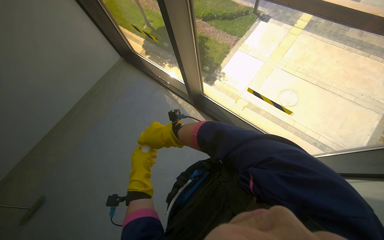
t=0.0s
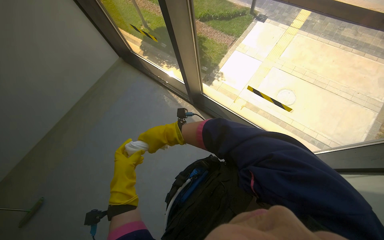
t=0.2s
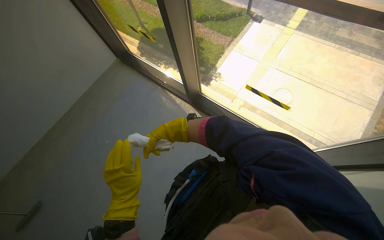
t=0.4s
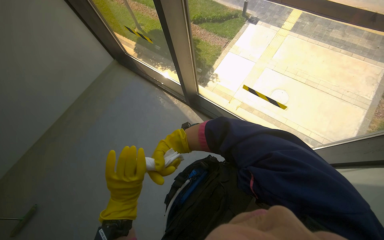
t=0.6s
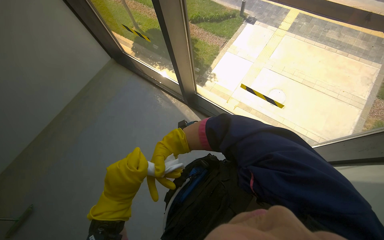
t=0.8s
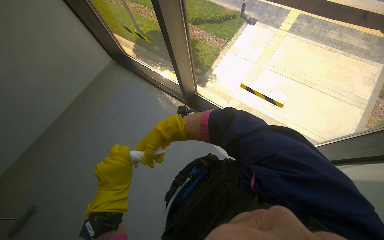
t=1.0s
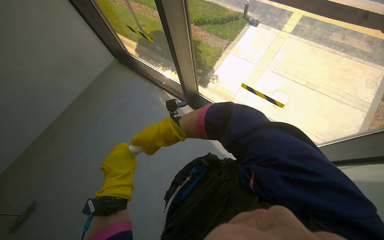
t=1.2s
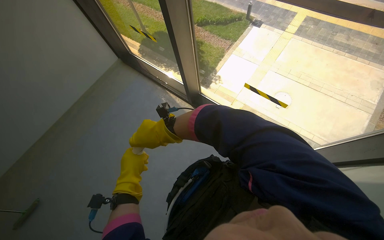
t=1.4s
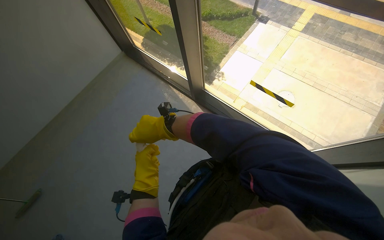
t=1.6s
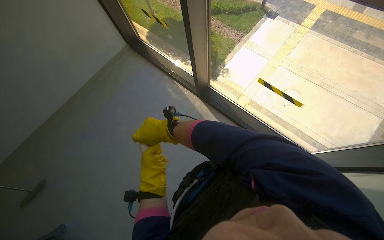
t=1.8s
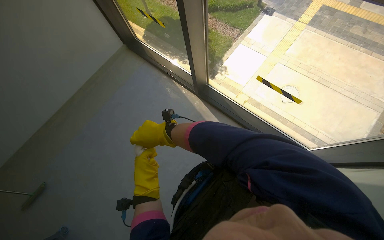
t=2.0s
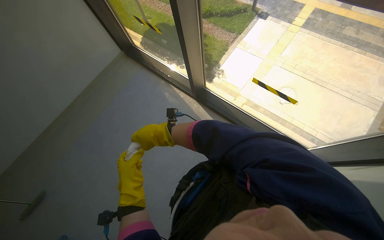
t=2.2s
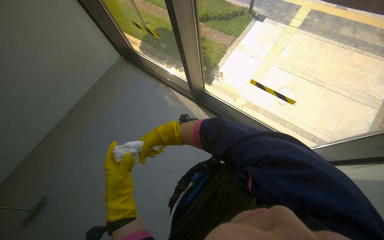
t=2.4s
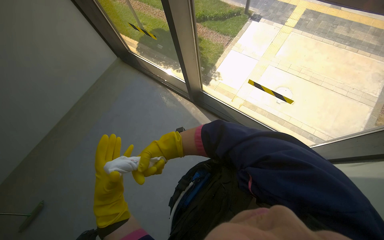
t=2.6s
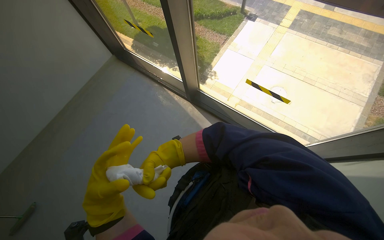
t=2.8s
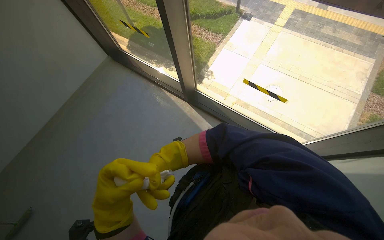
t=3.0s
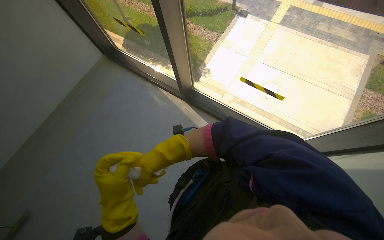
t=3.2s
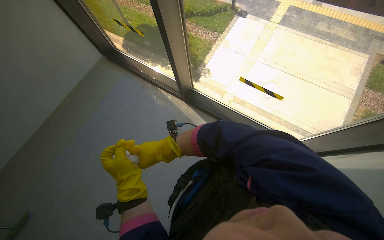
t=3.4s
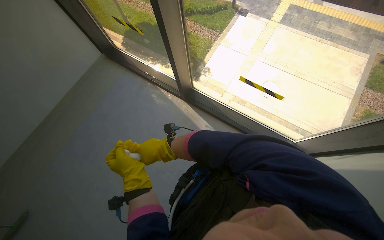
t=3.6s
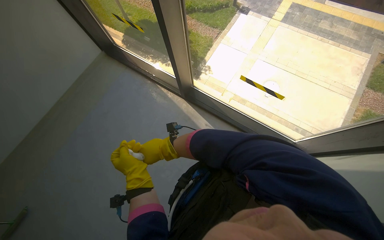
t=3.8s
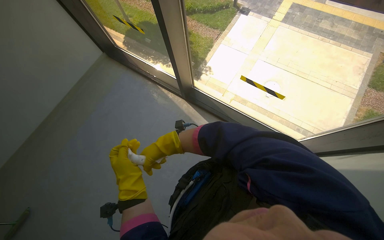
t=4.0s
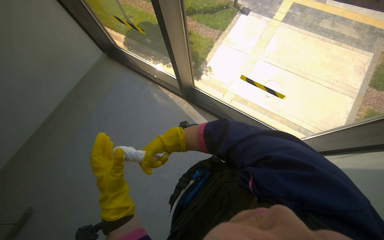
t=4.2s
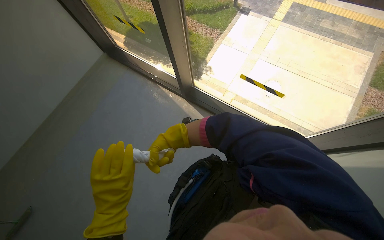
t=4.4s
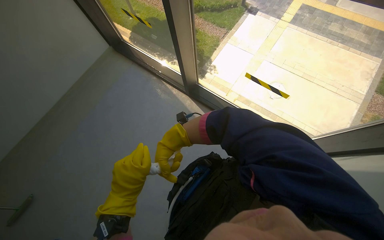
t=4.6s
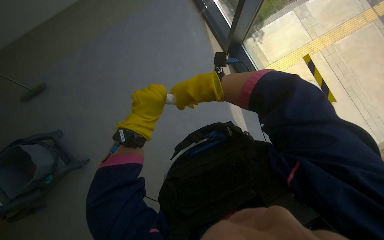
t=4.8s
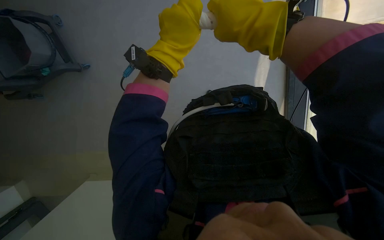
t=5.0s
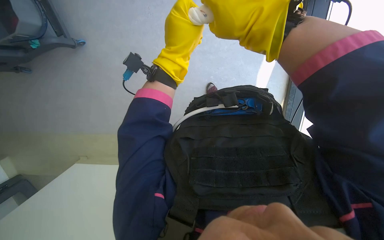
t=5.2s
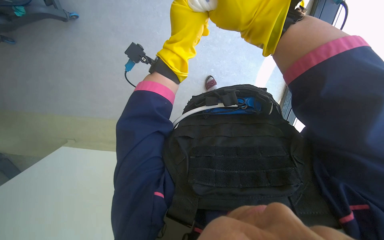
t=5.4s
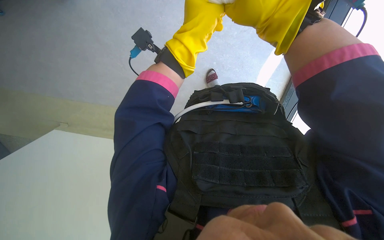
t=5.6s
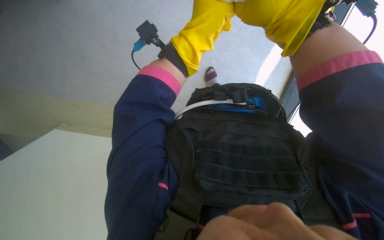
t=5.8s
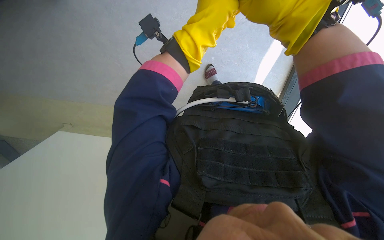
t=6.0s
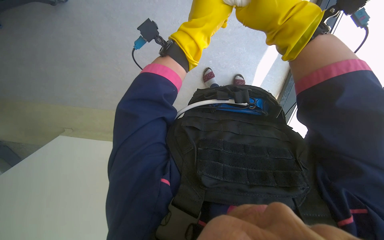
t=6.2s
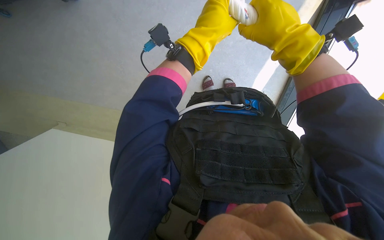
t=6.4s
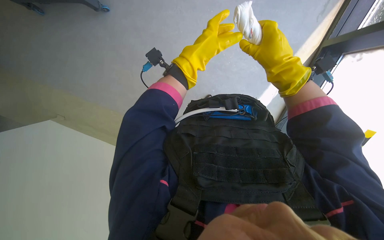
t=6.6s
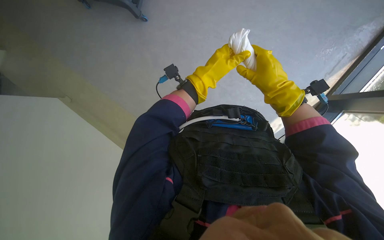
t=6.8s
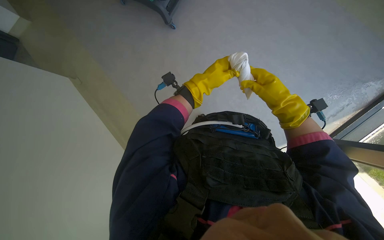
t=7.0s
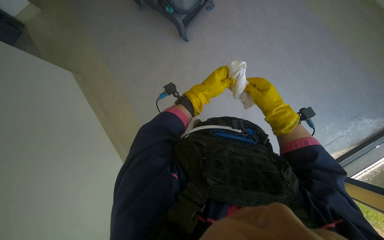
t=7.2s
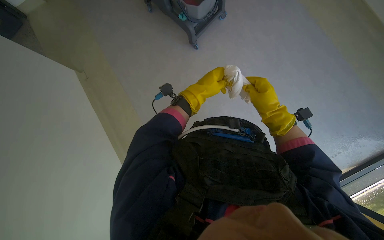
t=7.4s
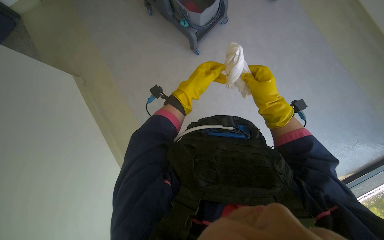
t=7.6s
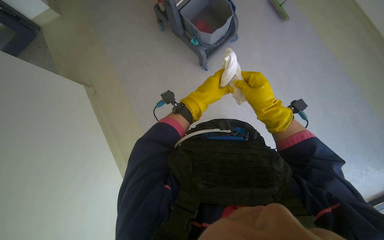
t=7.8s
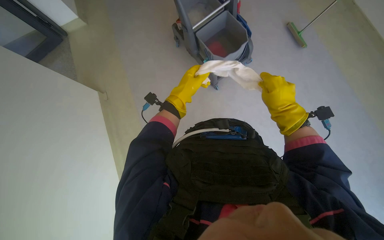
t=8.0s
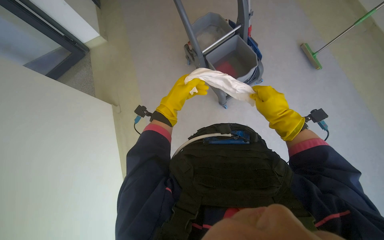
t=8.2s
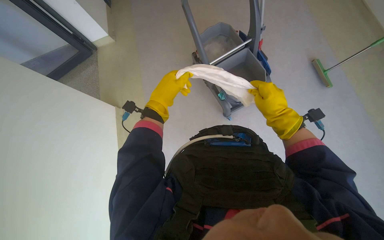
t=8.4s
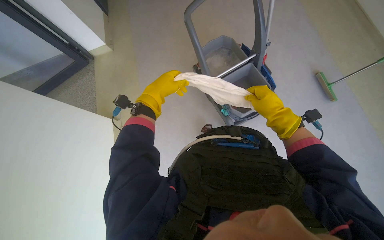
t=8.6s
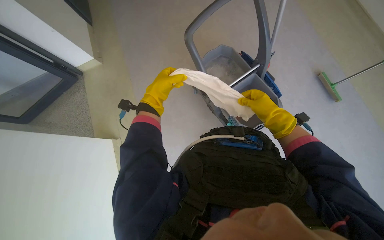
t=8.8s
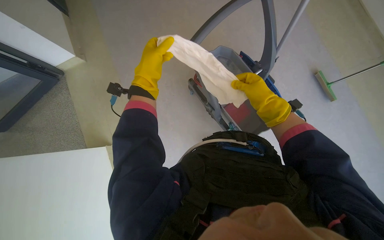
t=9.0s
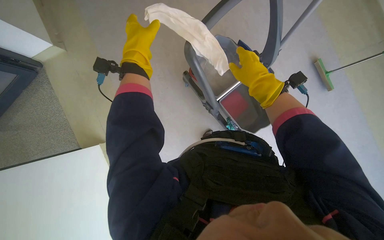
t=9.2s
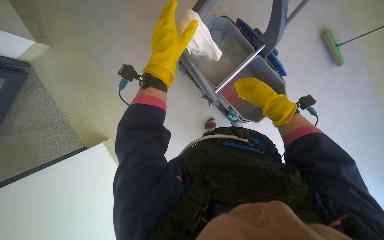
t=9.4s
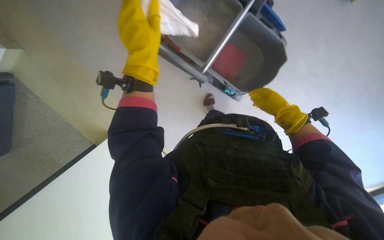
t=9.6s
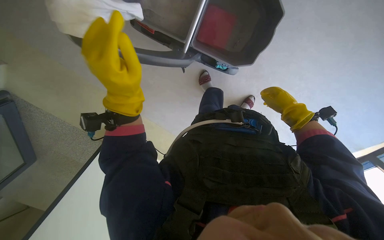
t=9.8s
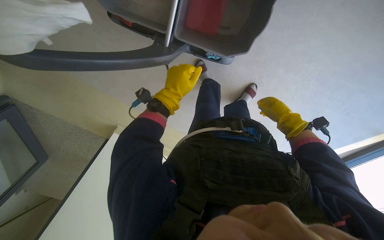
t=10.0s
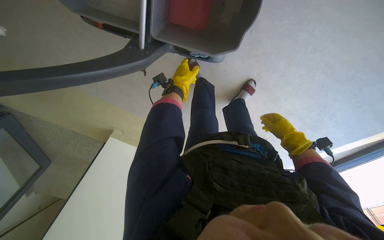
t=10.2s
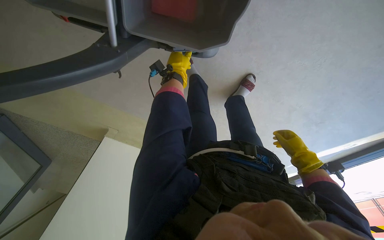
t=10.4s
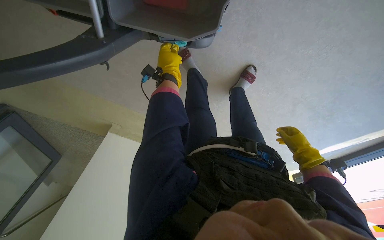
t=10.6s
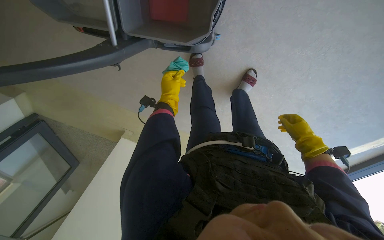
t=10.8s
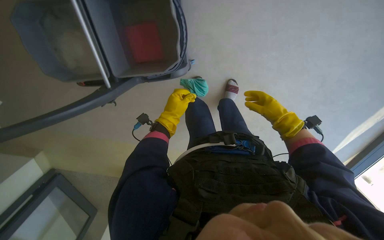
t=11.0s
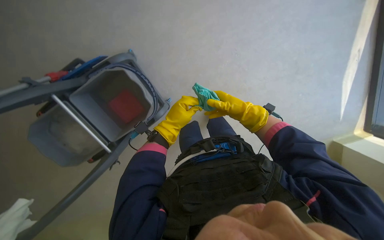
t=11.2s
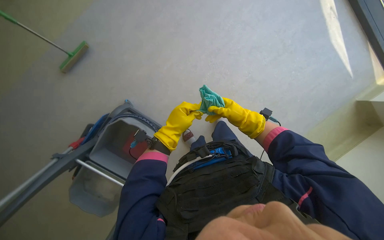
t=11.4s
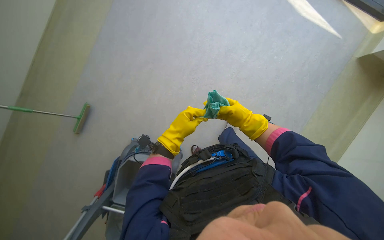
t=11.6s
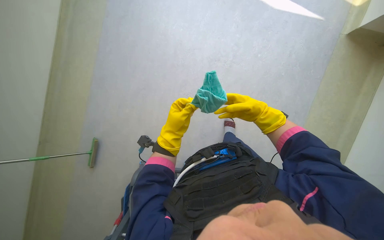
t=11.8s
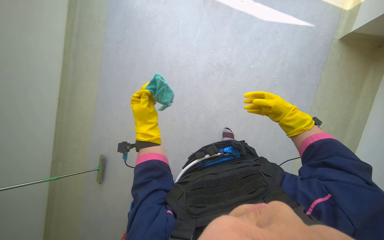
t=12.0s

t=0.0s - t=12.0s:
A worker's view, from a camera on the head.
Job: wiping surfaces.
The whole recording: Wiping window frame with cloth. The worker wipes the window frame with a cleaning cloth.
t=0.0s - t=1.6s: The right hand travels farther from the camera and back again, approximately 20 cm each way.
t=1.6s - t=3.0s: The left hand heads nearer to the camera, covering about 10 cm. The right hand travels farther from the camera by about 20 cm.
t=3.0s - t=4.4s: The left hand travels farther from the camera and back again, roughly 20 cm each way.
t=4.4s - t=6.0s: The wearer looks approximately 50 degrees further downward. The scene turns about 65 degrees clockwise in the picture.
t=6.0s - t=7.6s: The camera pitches upward, by some 25 degrees. The scene rotates clockwise by some 25 degrees. The left hand heads farther from the camera, covering roughly 10 cm.
t=7.6s - t=9.0s: The wearer looks about 20 degrees further upward. The left hand heads to the left, covering some 20 cm.

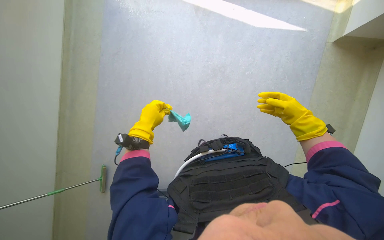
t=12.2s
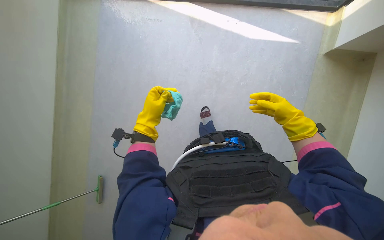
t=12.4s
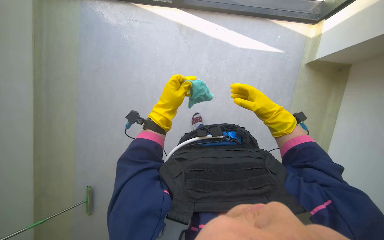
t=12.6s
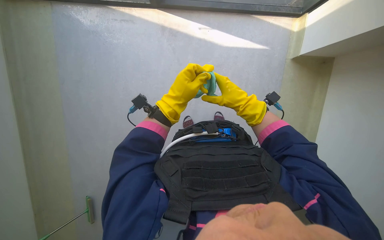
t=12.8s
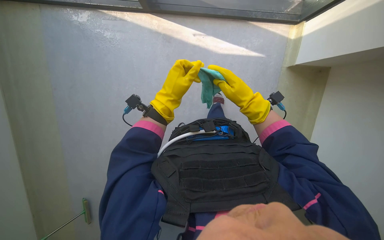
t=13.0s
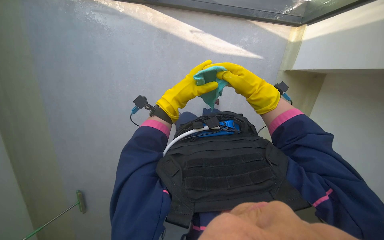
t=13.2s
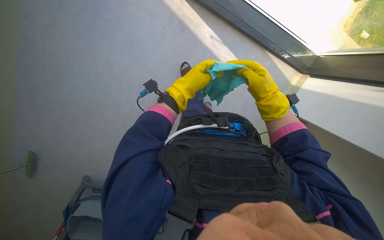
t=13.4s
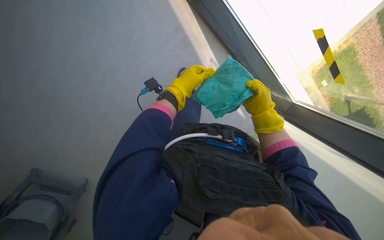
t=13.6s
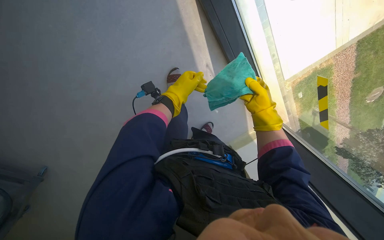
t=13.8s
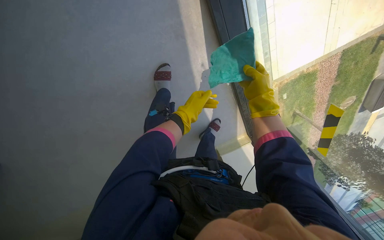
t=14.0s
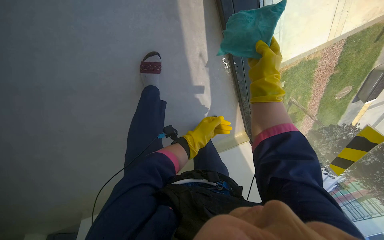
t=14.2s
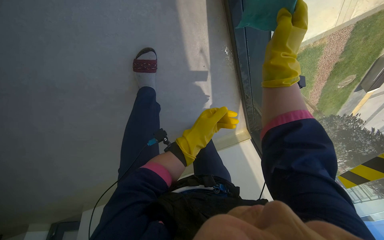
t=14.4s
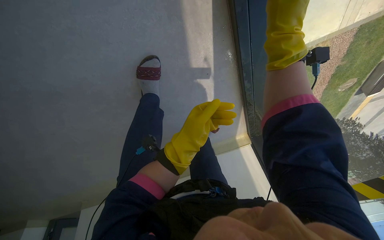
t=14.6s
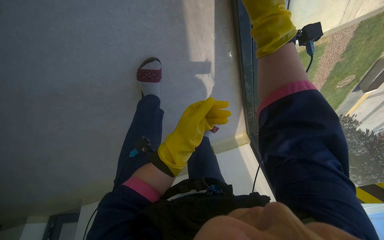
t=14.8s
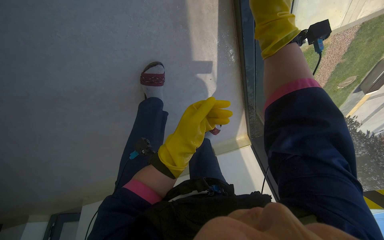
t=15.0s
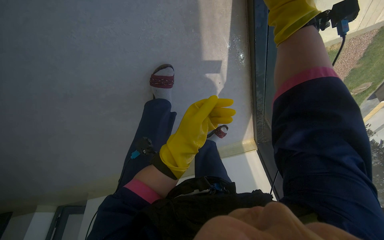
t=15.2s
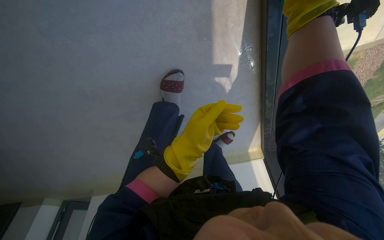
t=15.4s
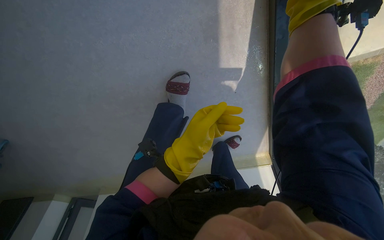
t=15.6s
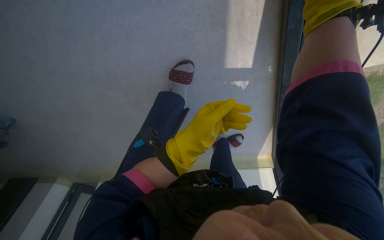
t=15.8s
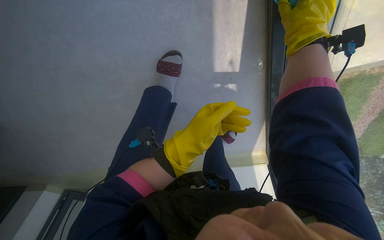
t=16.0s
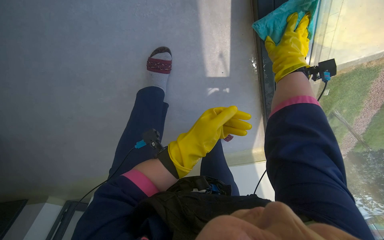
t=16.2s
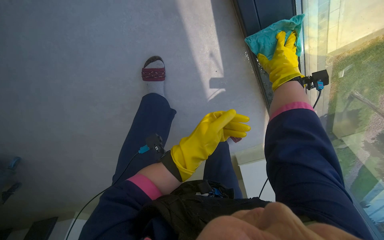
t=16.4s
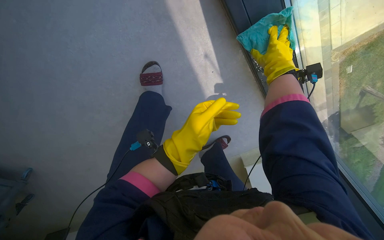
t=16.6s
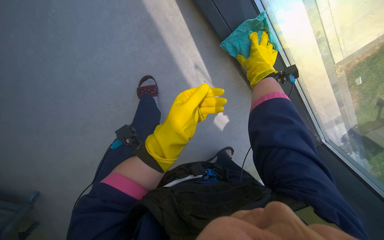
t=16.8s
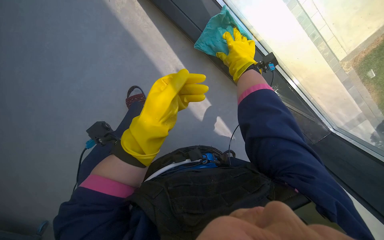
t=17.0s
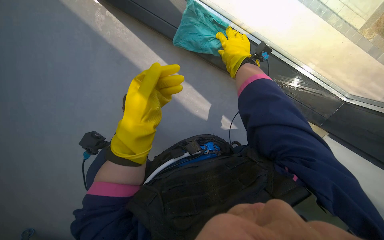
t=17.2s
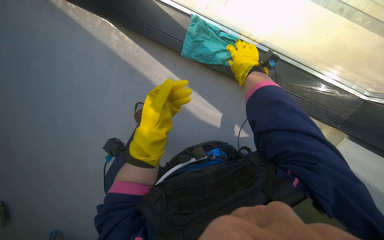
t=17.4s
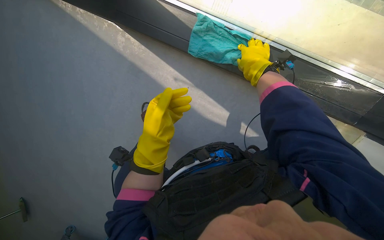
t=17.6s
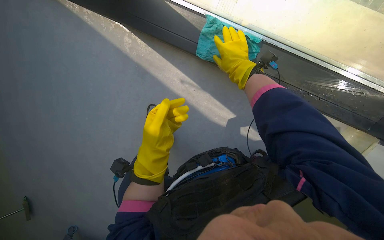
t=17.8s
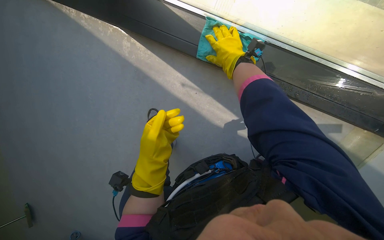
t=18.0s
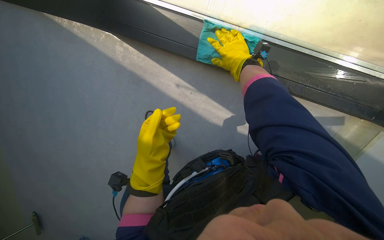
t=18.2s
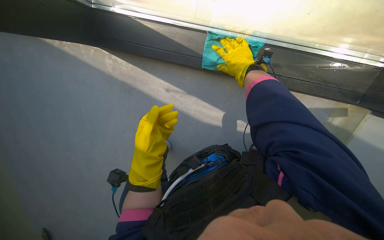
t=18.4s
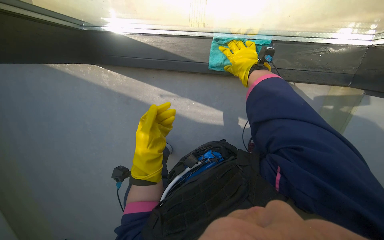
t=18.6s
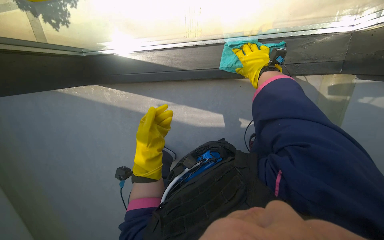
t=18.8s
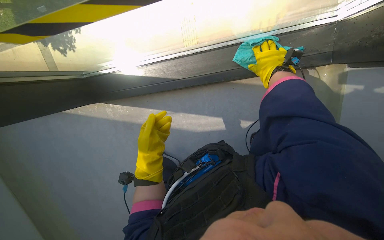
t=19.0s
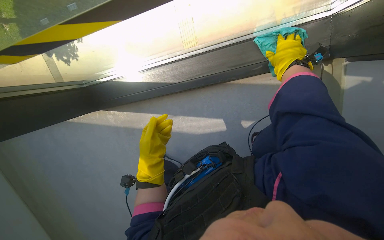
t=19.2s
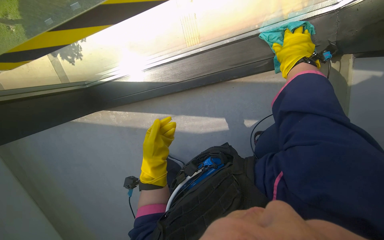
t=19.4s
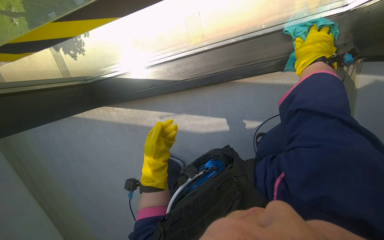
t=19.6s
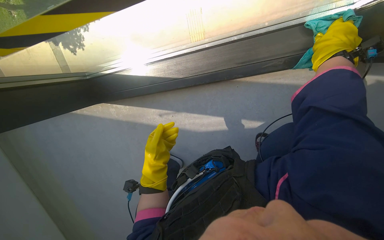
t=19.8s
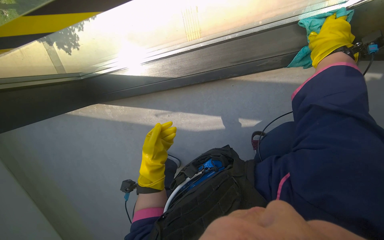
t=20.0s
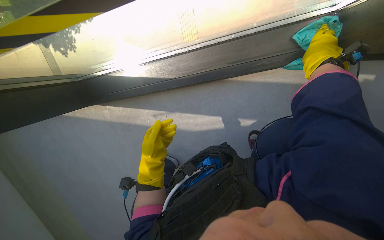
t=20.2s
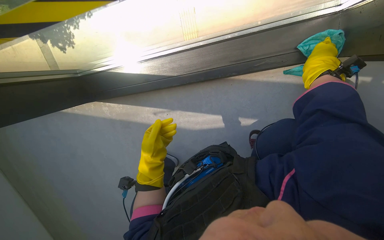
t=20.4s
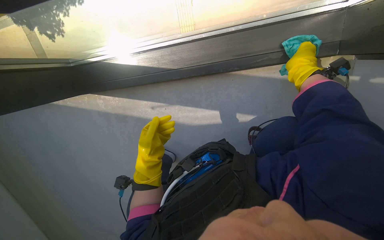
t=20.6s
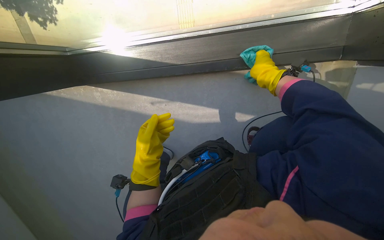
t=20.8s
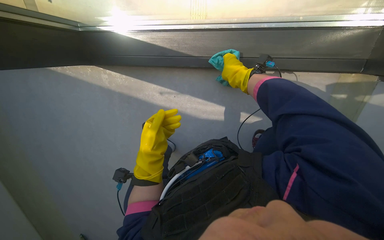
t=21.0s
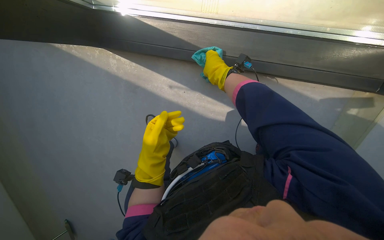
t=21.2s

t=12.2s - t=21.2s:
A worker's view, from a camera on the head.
Job: wiping surfaces.
The whole recording: Wiping window frame with cloth. The worker wipes the window frame with a cleaning cloth.
t=12.2s - t=13.8s: The camera sweeps to the right, by some 35 degrees. Everything in view rotates some 30 degrees clockwise.
t=15.2s - t=16.6s: The right hand is displaced farther from the camera and to the right by some 25 cm.
t=16.6s - t=18.2s: The camera is aimed approximately 25 degrees further to the left. The view tips upward by roughly 20 degrees.
t=18.2s - t=19.8s: Everything in view rotates some 25 degrees counterclockwise.
t=19.8s - t=21.2s: The right hand goes about 40 cm to the left and farther from the camera.
